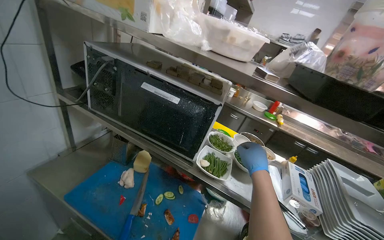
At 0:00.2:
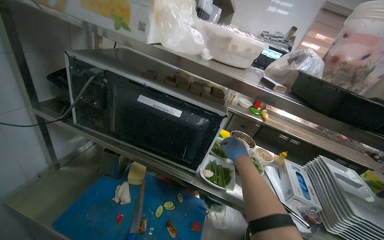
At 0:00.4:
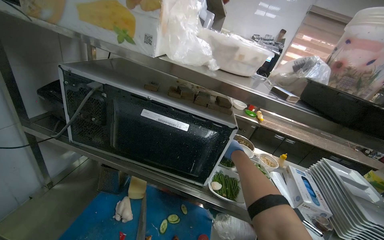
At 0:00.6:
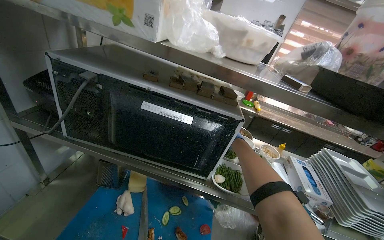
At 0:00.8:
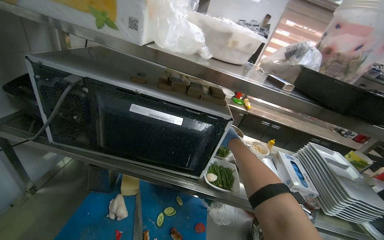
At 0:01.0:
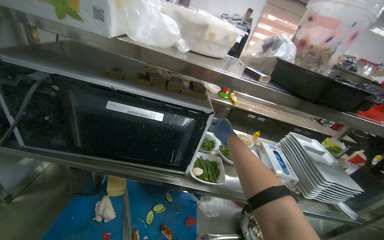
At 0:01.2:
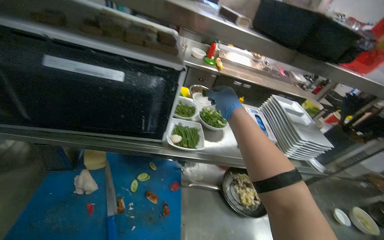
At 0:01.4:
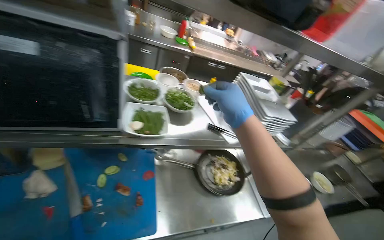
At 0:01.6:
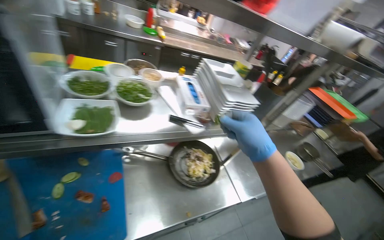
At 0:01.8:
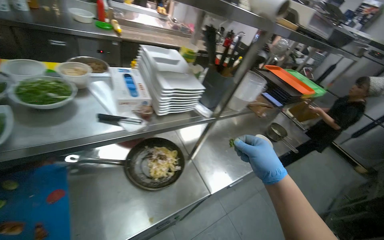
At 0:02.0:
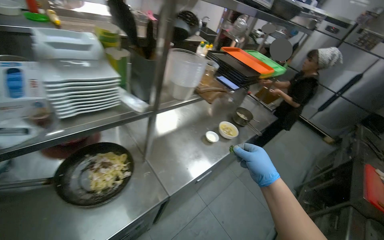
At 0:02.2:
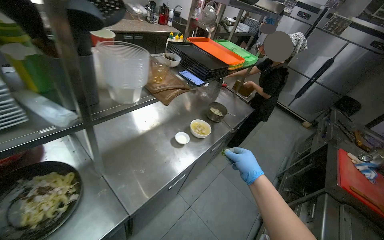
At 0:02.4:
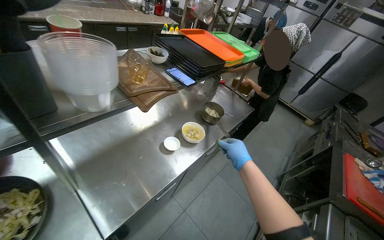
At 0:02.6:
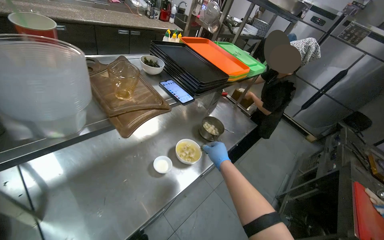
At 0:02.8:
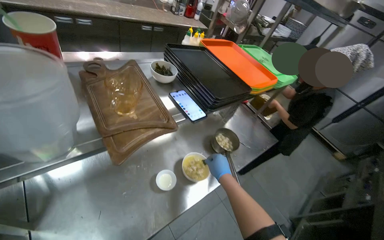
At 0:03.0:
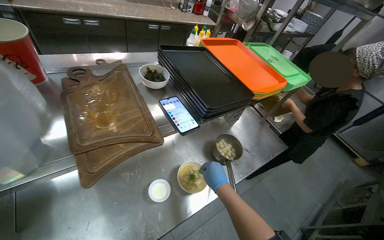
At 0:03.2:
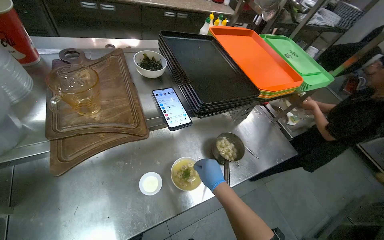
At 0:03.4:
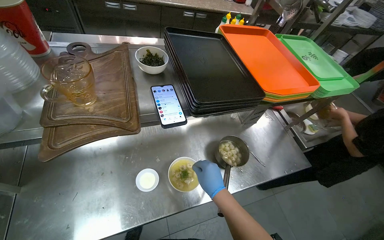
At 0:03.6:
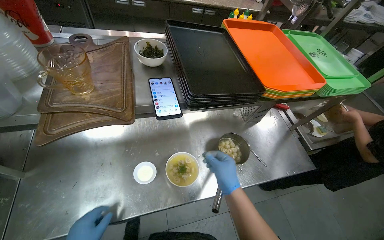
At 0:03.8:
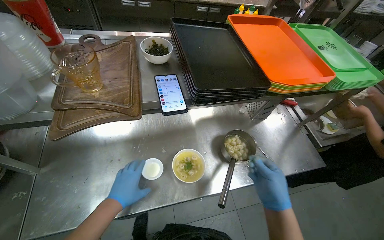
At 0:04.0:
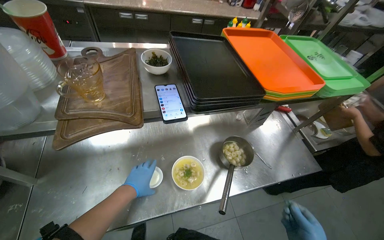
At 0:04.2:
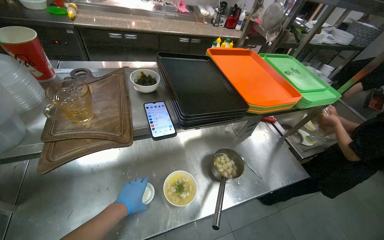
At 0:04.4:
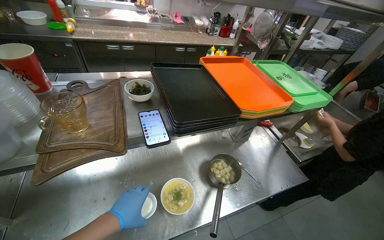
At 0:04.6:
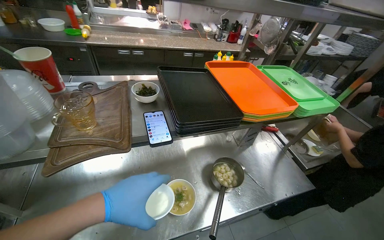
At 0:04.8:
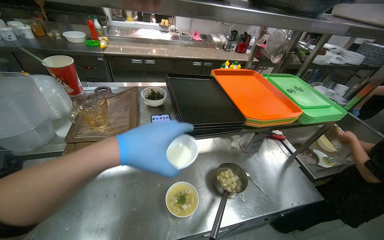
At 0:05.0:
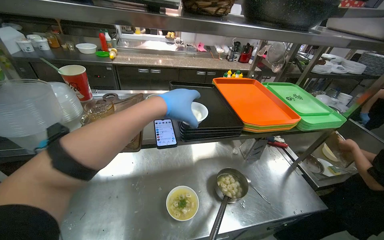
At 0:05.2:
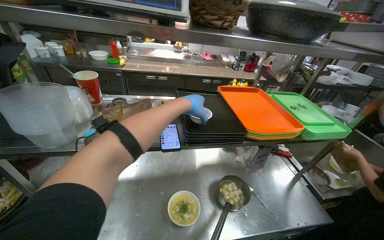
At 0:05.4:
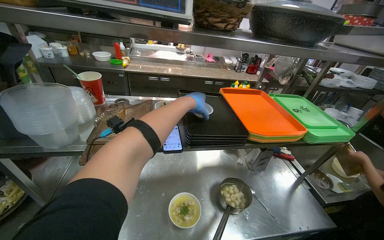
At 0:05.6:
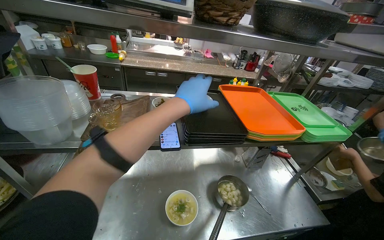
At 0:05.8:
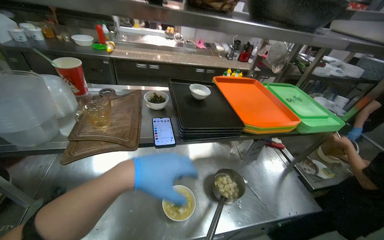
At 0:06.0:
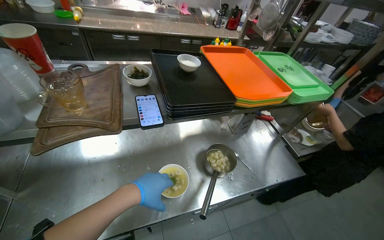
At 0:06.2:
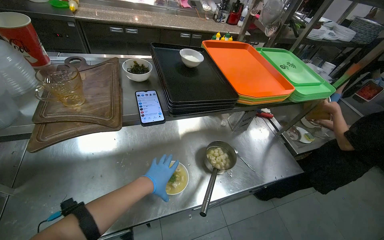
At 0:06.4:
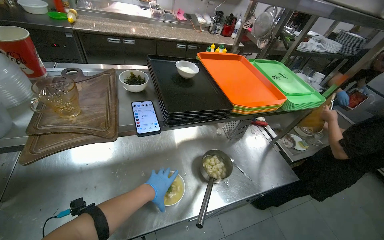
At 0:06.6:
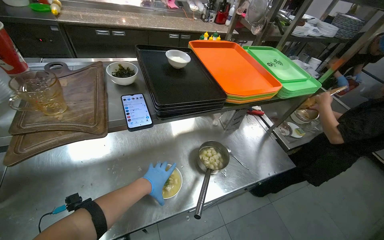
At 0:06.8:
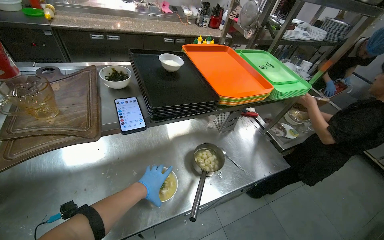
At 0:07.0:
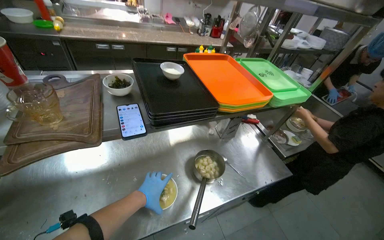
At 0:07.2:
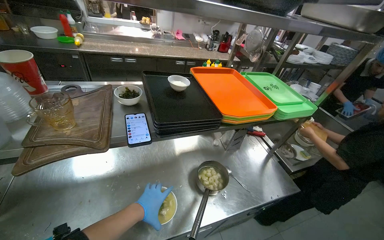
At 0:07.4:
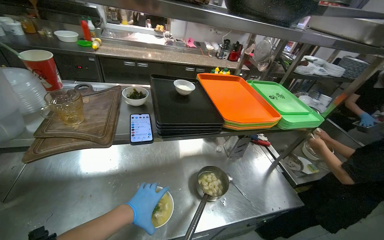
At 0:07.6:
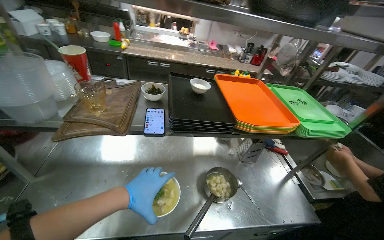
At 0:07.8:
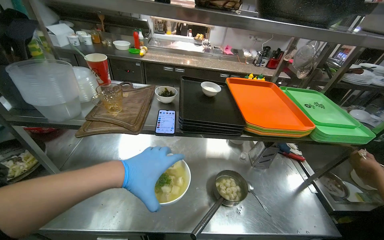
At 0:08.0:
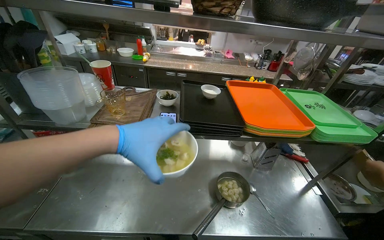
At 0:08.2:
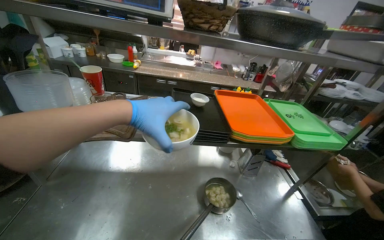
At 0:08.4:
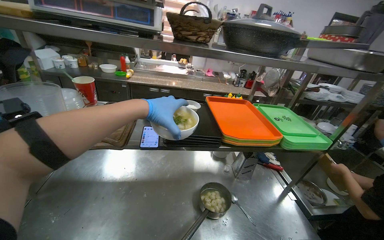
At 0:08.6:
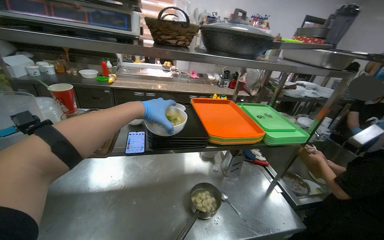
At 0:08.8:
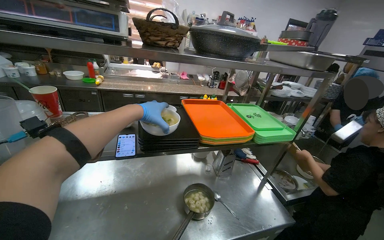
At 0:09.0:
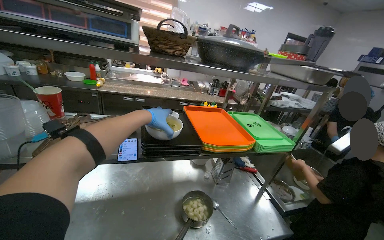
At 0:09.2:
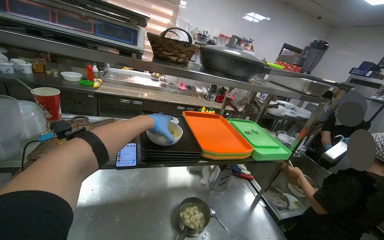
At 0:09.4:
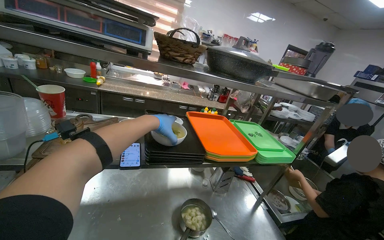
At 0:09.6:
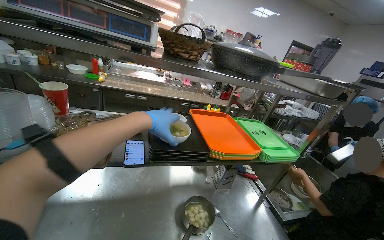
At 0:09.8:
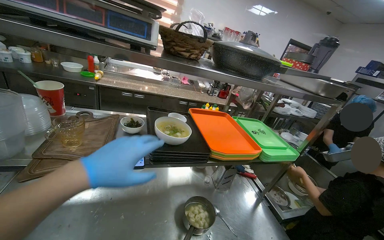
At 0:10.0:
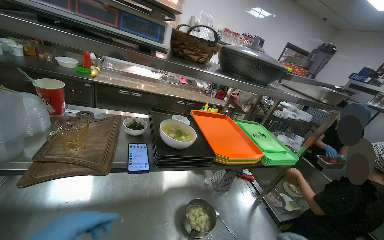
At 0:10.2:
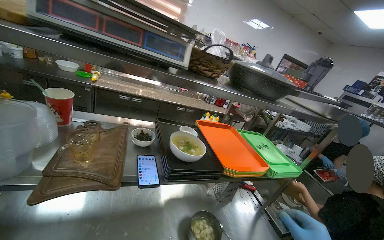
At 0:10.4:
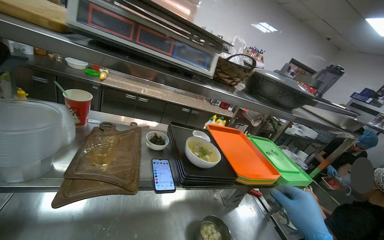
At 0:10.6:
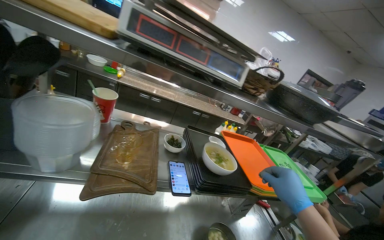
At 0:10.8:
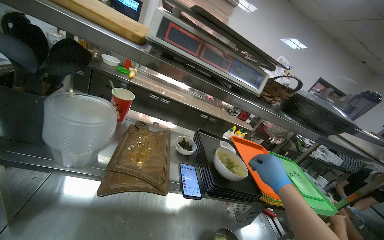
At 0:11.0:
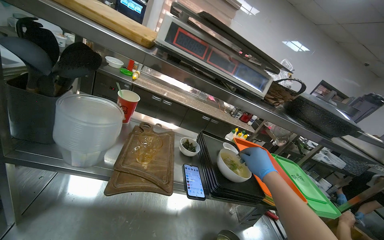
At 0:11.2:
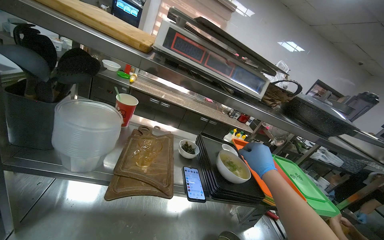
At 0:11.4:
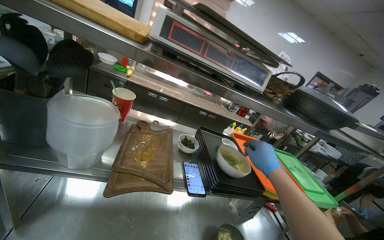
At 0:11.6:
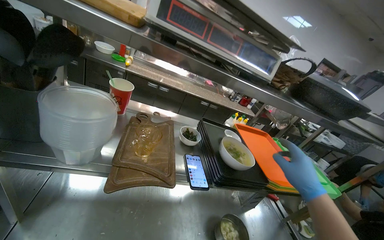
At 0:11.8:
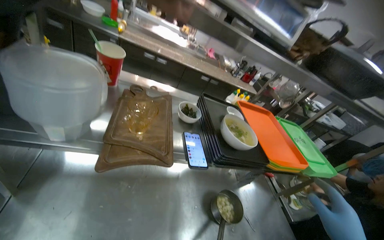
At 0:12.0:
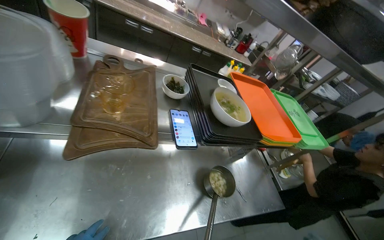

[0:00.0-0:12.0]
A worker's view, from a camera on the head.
Job: preparing food.
The whole recording: Placing prepared meal into white dish. The worker places the prepared meal into the white dish.
0:00.0 to 0:01.6: The head turns to the right by about 45 degrees. The wearer looks about 25 degrees further downward.
0:01.6 to 0:03.0: The camera travels roughly 1 m.
0:04.4 to 0:06.0: The left hand moves to the right, roughly 10 cm, and goes up the picture and returns, approximately 30 cm each way.
0:06.0 to 0:07.6: The left hand reaches about 15 cm farther from the camera, then returns.
0:07.6 to 0:09.0: The wearer looks about 10 degrees further upward. The left hand goes some 25 cm up the picture.
0:10.4 to 0:12.0: The view tips downward by some 20 degrees.

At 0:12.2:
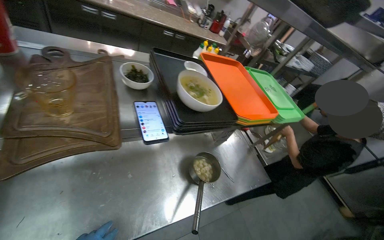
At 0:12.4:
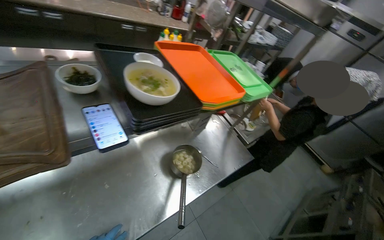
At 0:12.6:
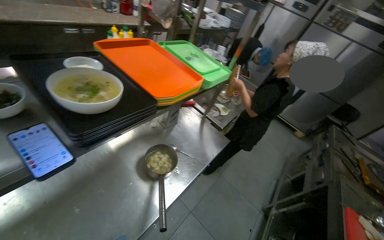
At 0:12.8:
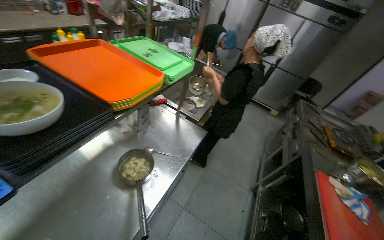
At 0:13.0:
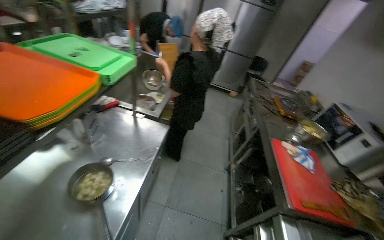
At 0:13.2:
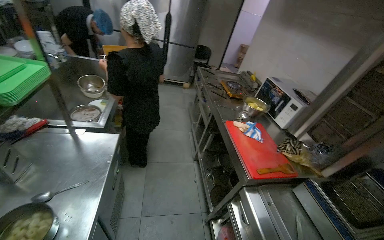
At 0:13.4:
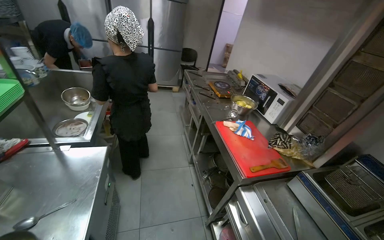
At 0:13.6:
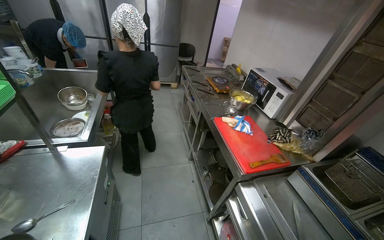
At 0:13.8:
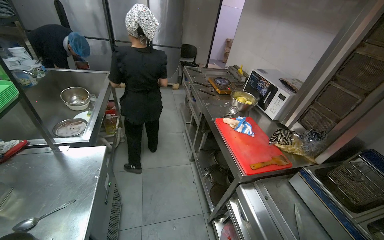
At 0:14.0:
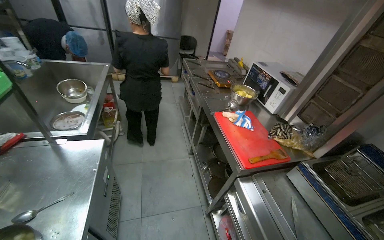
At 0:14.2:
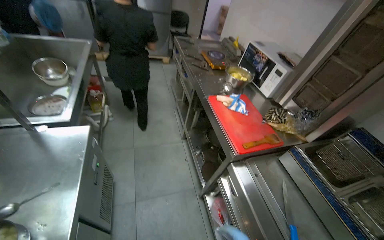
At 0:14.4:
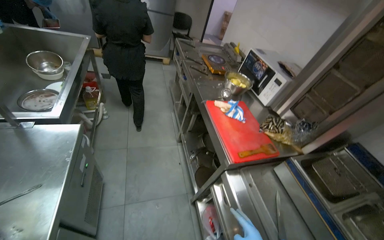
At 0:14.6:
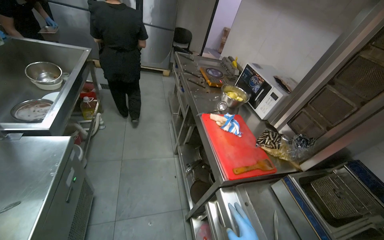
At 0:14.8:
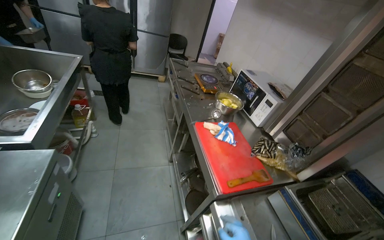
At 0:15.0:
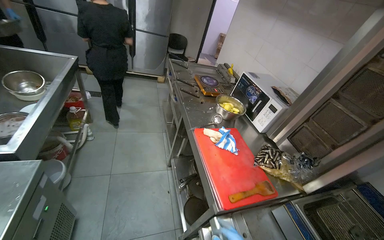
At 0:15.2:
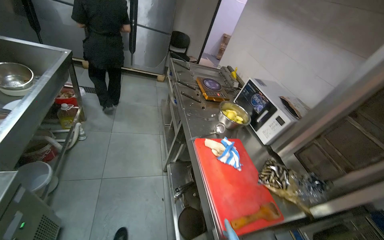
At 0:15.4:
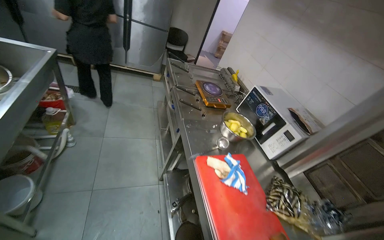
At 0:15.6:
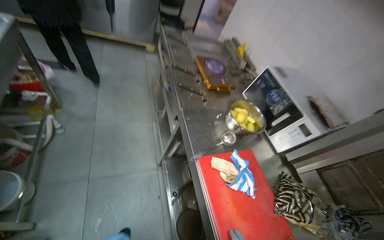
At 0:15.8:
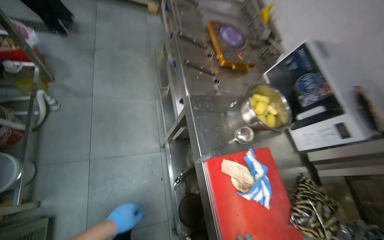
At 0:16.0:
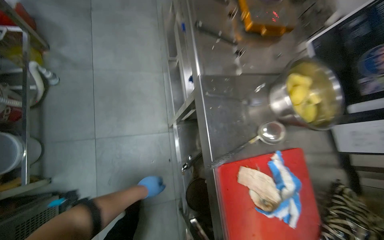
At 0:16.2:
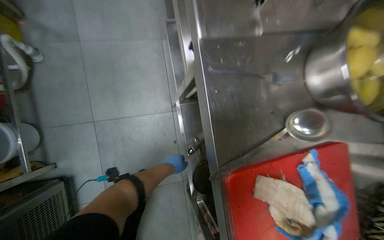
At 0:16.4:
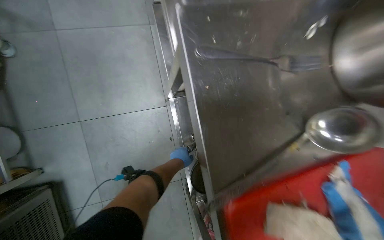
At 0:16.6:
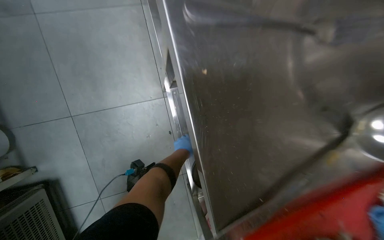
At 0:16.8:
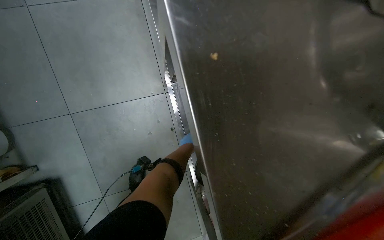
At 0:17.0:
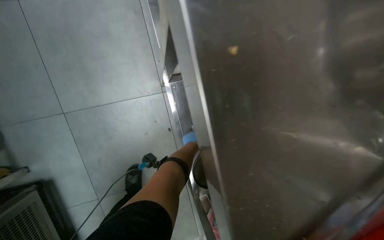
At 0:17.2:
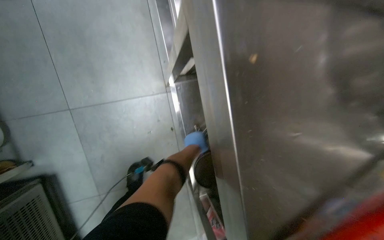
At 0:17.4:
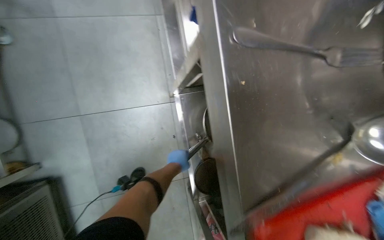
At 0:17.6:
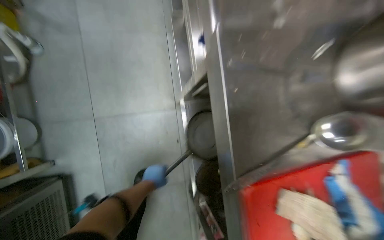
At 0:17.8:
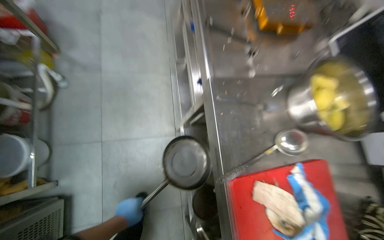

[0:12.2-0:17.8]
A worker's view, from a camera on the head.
Job: preparing food.
The whole recording: Placing prepared meal into white dish. The worker places the prepared meal into the white dish.
0:12.2 to 0:13.6: The wearer moves some 40 cm. The wearer's head swings roughly 80 degrees to the right. The view tips downward by roughly 15 degrees.
0:15.0 to 0:16.4: The camera travels roughly 1 m. The view tilts approximately 50 degrees downward.
0:16.4 to 0:17.8: The camera pitches upward, by roughly 15 degrees. The left hand heads to the left, nearer to the camera and down the picture, covering roughly 30 cm.

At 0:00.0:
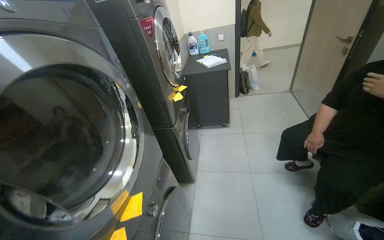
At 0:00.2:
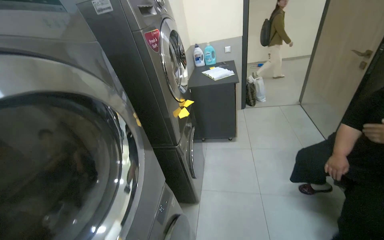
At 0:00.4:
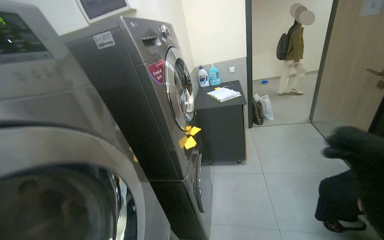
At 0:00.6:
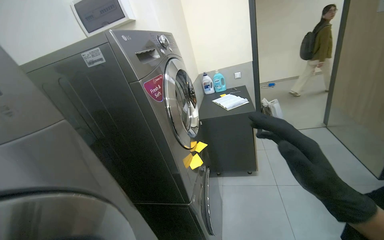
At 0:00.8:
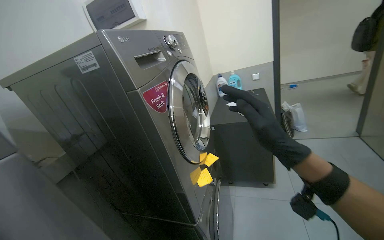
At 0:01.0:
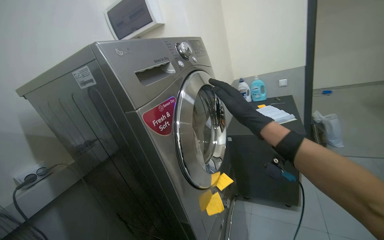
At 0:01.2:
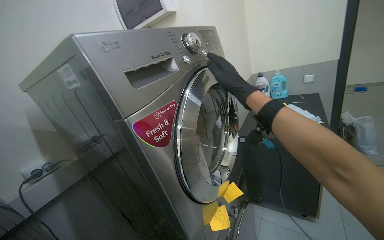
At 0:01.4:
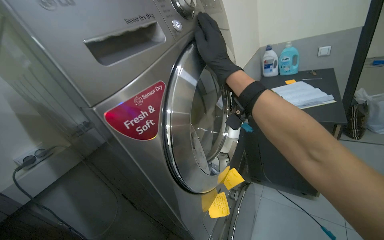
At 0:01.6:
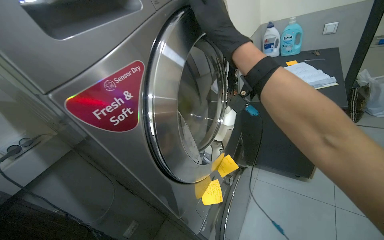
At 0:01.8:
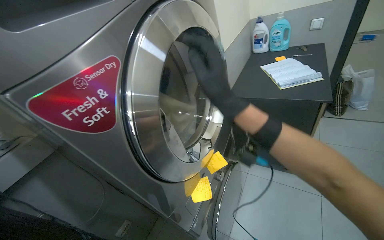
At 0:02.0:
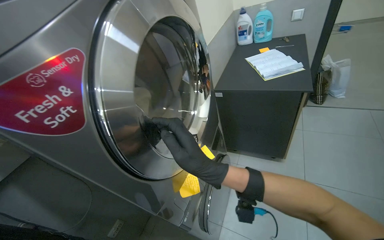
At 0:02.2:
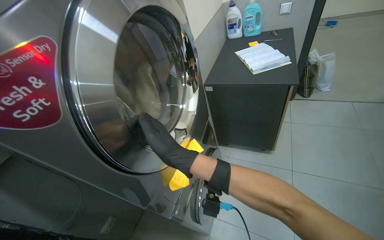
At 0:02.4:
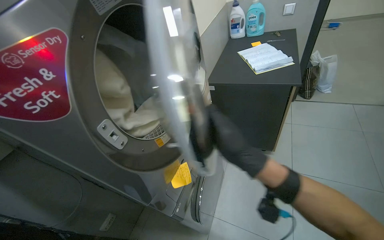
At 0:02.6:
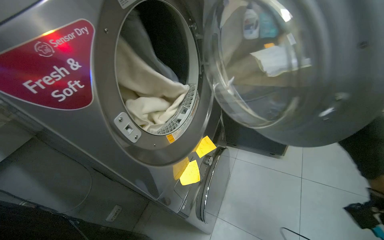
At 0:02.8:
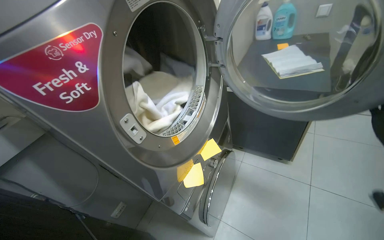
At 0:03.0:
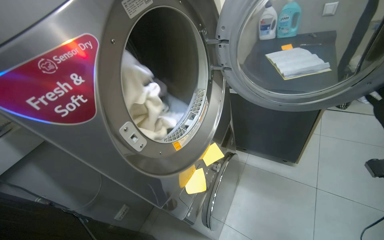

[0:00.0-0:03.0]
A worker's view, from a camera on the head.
Job: managing laundry.
The whole recording: Processing and organizing laundry. The worker removes clothes from dryers, cleans lint filters, transfers laundry between machines, and places clothes on shelves.
0:00.0 to 0:01.6: The camera is carried roughly 80 cm. The camera is aimed about 25 degrees further to the left.
